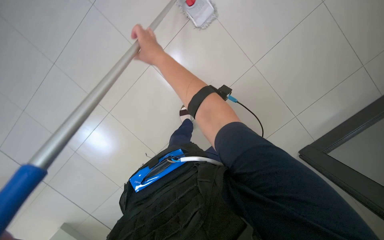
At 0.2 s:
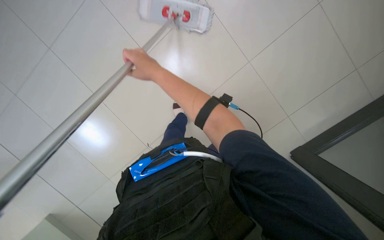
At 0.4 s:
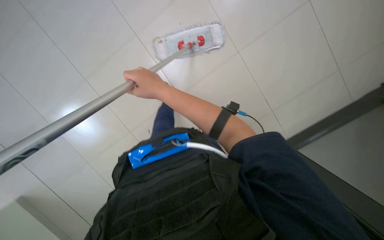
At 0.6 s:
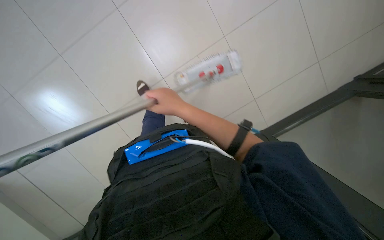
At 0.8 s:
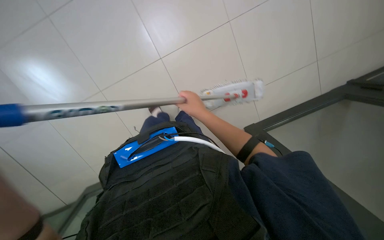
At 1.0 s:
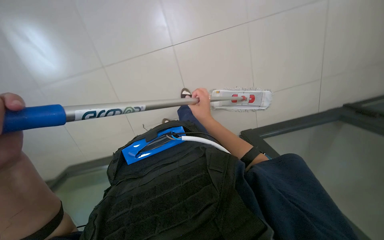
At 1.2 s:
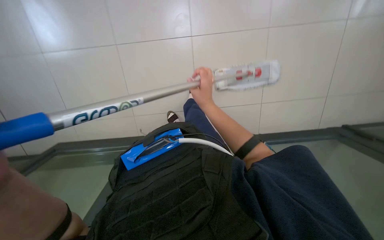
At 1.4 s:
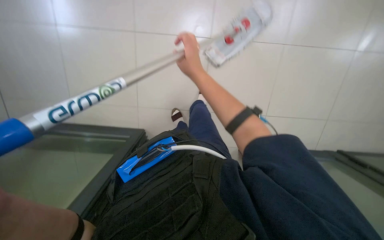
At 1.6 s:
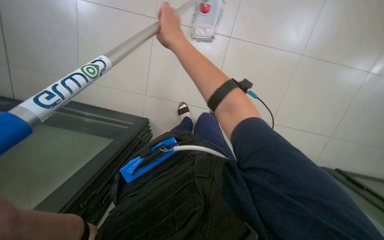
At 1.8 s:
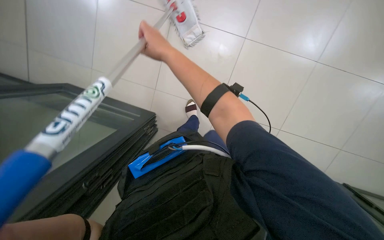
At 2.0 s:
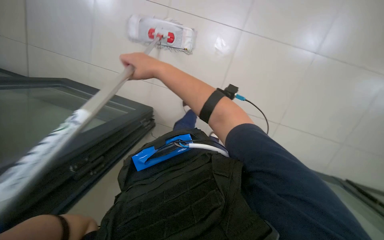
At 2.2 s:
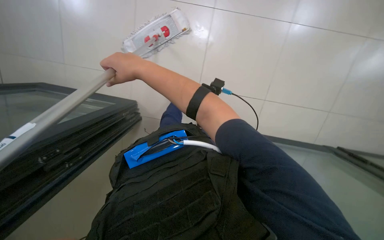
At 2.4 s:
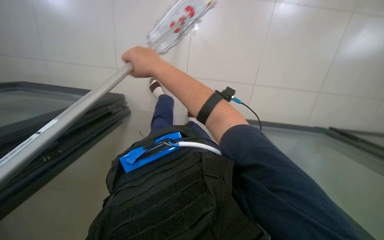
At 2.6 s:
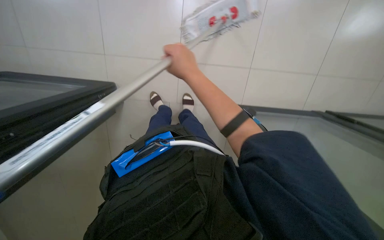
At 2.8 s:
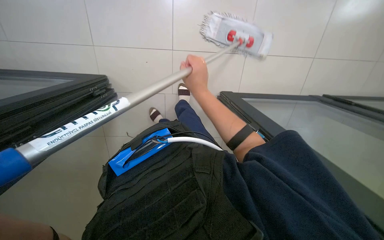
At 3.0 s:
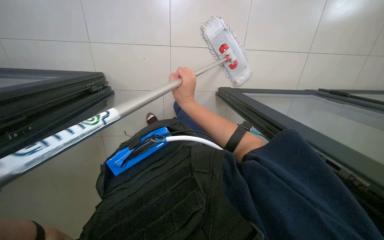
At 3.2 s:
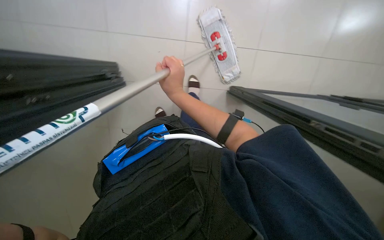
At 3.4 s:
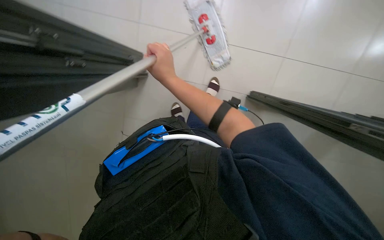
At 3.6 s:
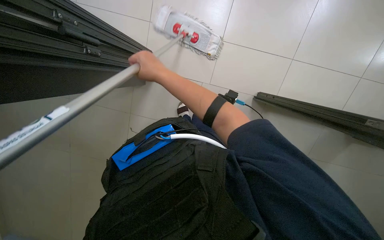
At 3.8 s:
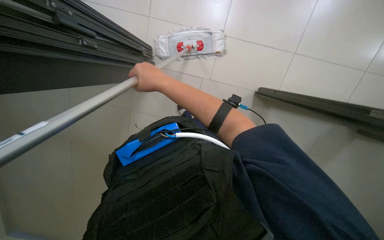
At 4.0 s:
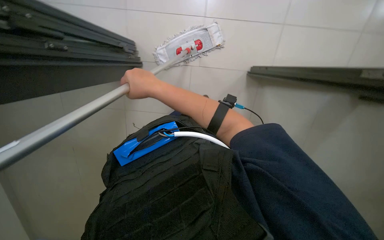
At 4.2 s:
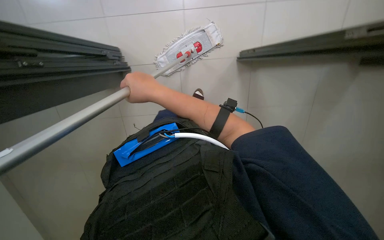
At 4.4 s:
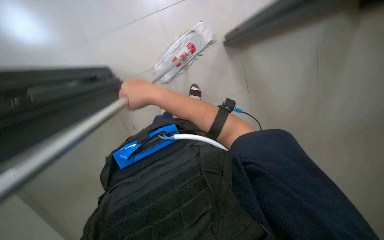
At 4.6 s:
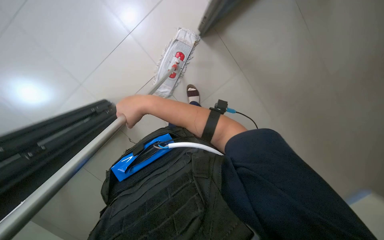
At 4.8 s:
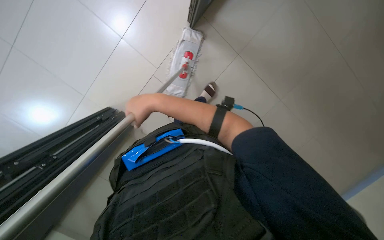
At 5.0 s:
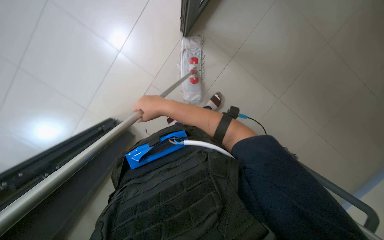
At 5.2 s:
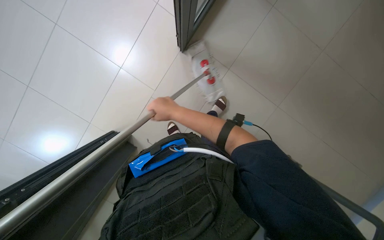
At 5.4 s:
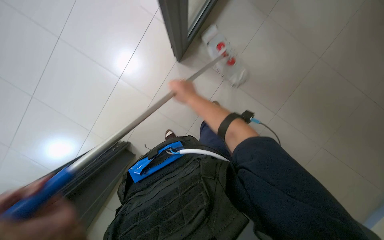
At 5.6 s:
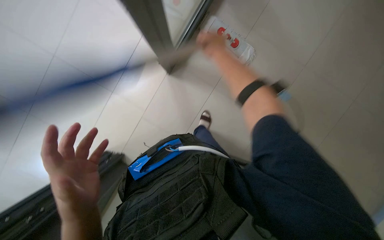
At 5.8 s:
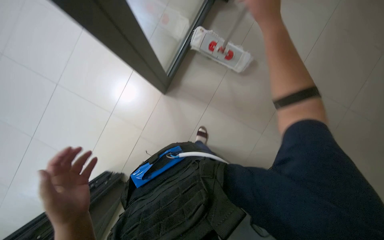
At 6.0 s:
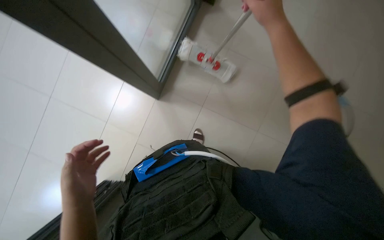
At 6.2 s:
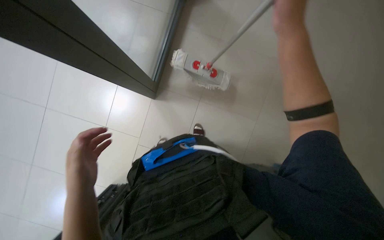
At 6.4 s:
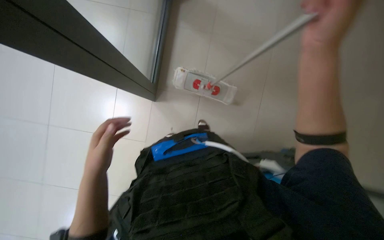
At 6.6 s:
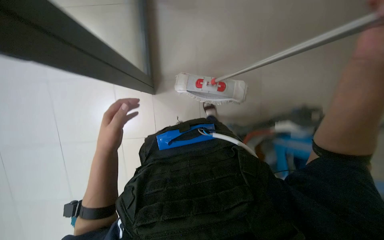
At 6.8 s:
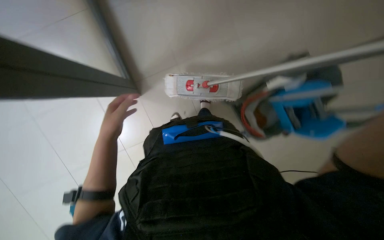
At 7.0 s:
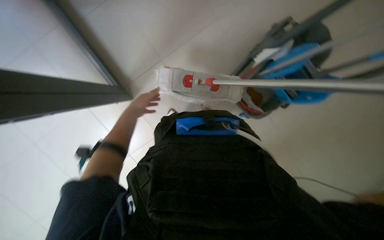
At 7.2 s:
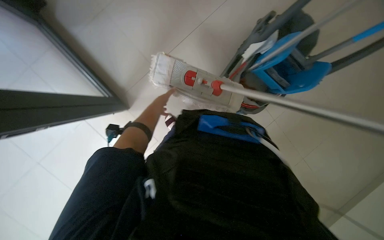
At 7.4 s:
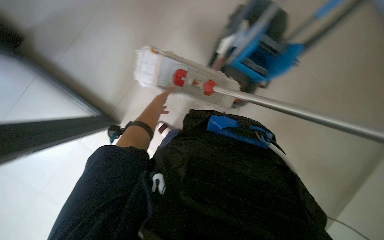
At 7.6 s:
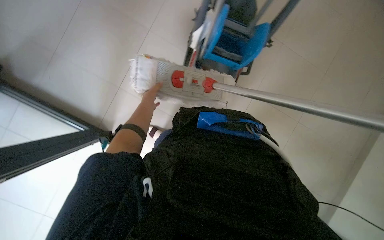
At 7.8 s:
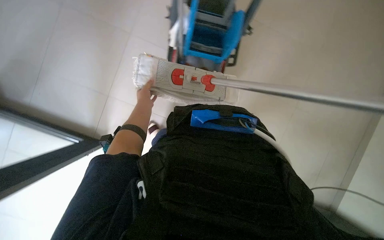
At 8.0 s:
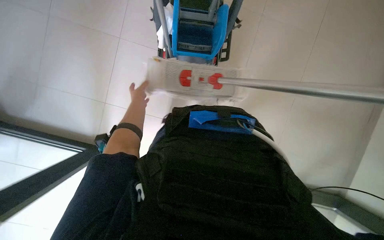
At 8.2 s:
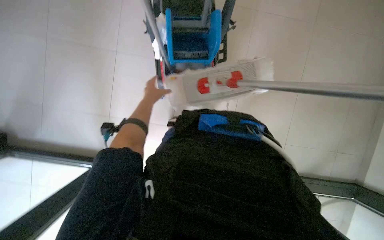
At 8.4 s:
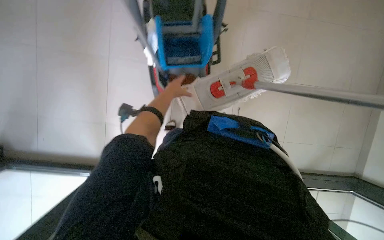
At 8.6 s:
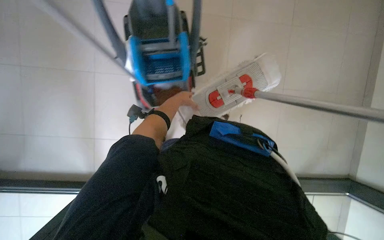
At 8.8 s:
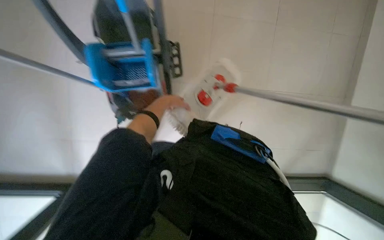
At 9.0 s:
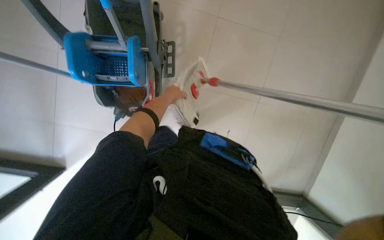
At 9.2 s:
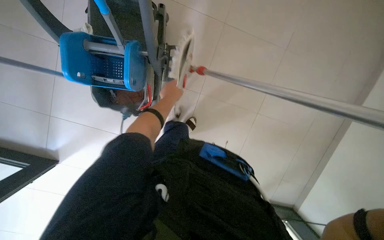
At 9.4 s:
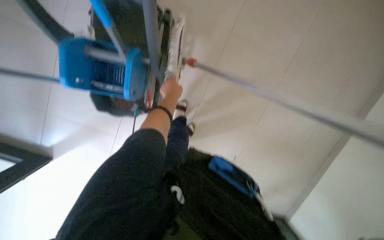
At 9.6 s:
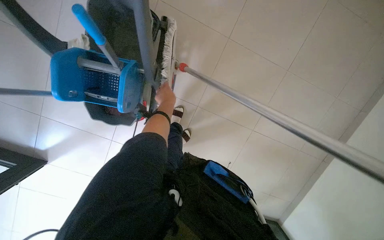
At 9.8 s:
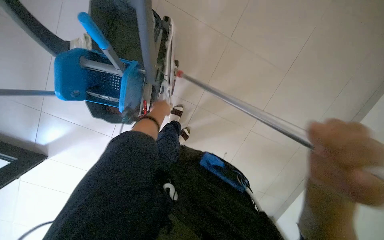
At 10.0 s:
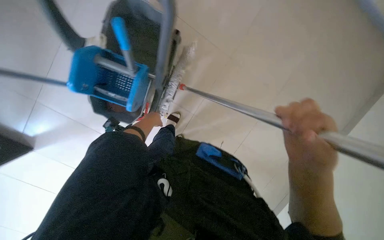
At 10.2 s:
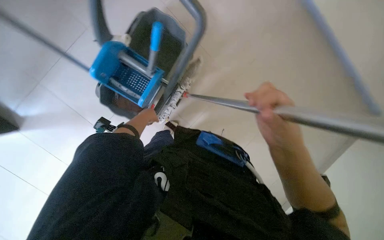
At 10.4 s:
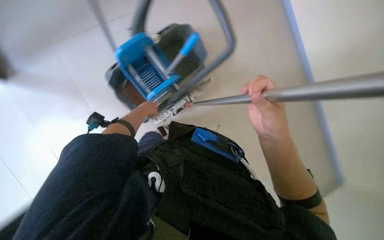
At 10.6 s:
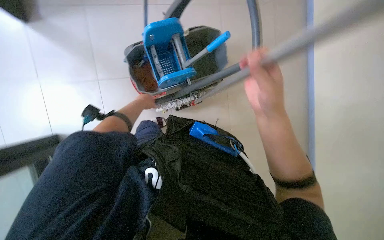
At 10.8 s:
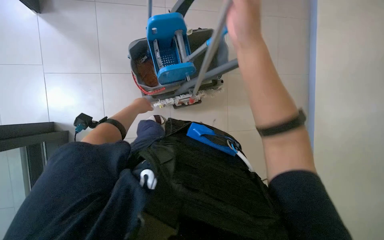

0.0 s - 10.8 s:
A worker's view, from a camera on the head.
Job: mopping floor.
The whole recording: Mopping the floor. The worker mops the floor with a mop and wrings it in a bucket.
0.0 s - 1.6 s: The camera sweeps to the left, by about 25 degrees.
1.6 s - 3.0 s: The wearer looks about 20 degrees further to the right. The right hand is displaced down the picture by roughly 15 cm.
4.6 s - 6.2 s: The view tilts some 15 degrees upward. The right hand moves to the right, nearer to the camera and up the picture, approximately 40 cm.
6.2 s - 7.8 s: The scene turns about 35 degrees counterclockwise in the picture.
7.8 s - 9.2 s: The left hand heads to the right and nearer to the camera, covering about 15 cm.
9.2 s - 10.8 s: The wearer looks about 10 degrees further upward. The scene rotates clockwise by roughly 30 degrees.

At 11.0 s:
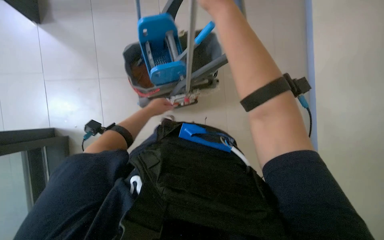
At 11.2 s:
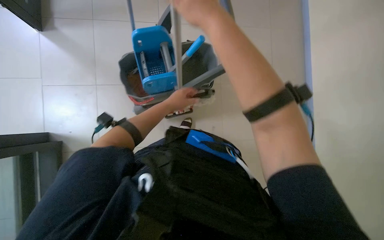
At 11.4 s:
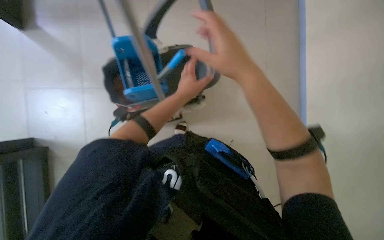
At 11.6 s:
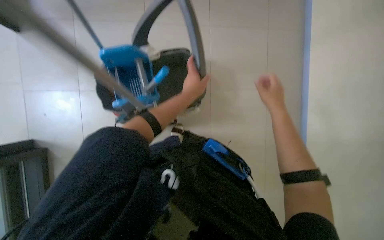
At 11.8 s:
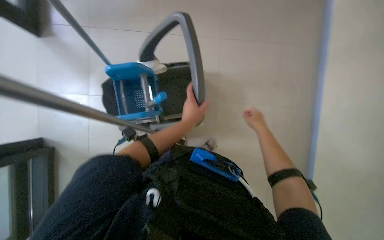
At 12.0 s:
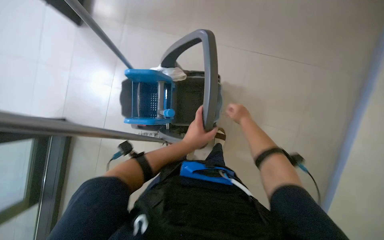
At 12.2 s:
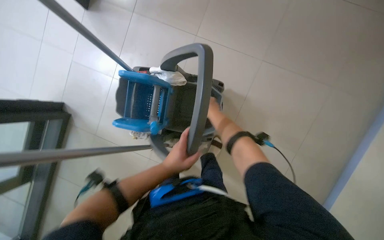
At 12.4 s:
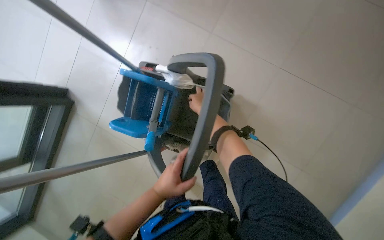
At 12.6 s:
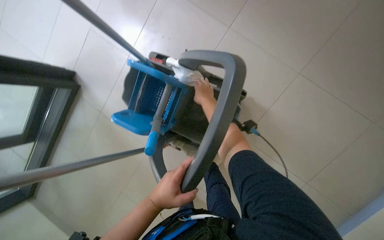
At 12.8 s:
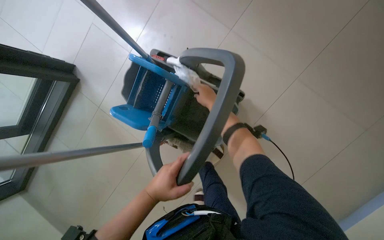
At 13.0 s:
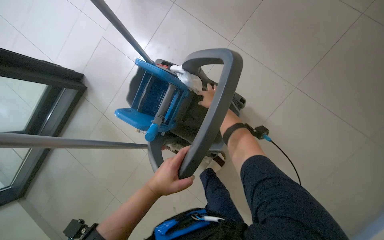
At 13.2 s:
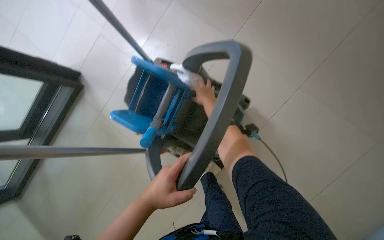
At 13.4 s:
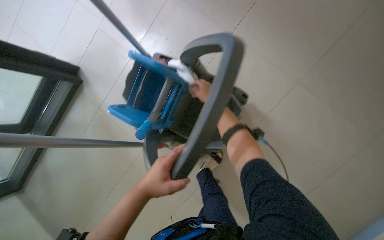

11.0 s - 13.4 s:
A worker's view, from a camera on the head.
Job: mopping floor.
The whole recording: Mopping the floor. The worker mops the floor with a mop and wrings it in a bucket.
11.0 s - 12.2 s: The right hand goes about 20 cm farther from the camera. Meanwhile the left hand goes some 20 cm to the right.
12.2 s - 13.4 s: The right hand shifts roughly 15 cm up the picture.

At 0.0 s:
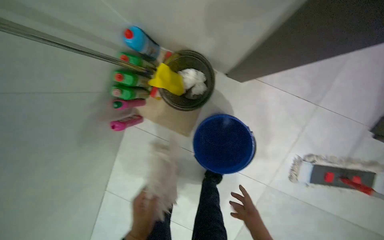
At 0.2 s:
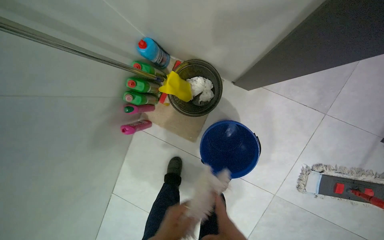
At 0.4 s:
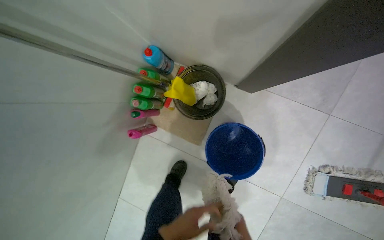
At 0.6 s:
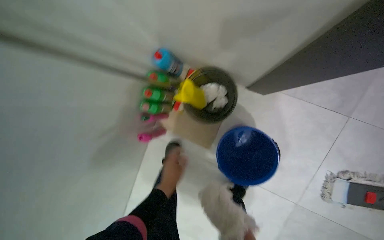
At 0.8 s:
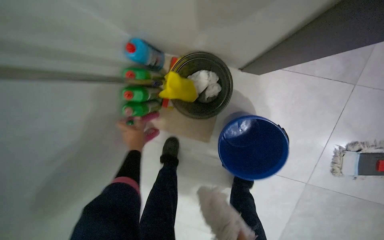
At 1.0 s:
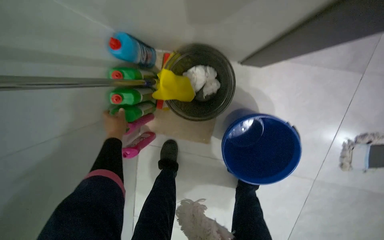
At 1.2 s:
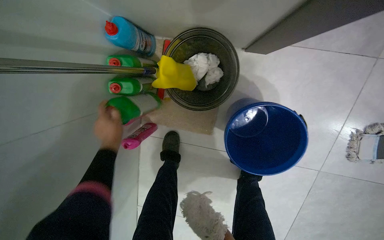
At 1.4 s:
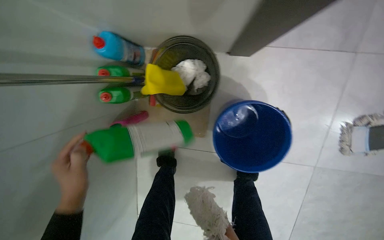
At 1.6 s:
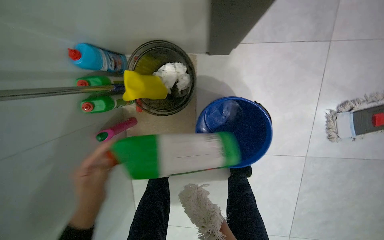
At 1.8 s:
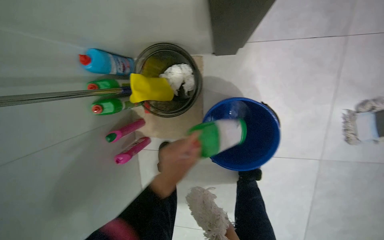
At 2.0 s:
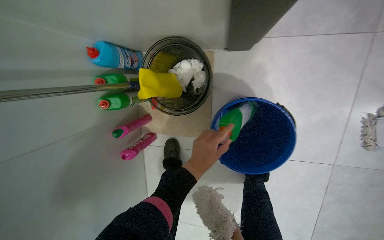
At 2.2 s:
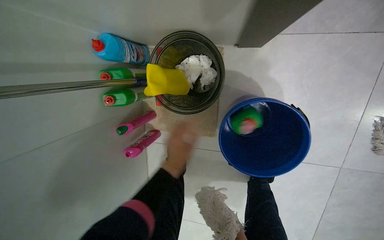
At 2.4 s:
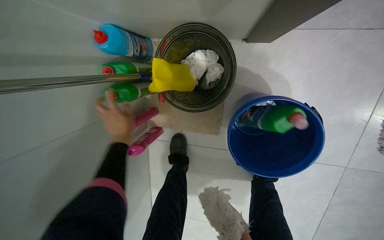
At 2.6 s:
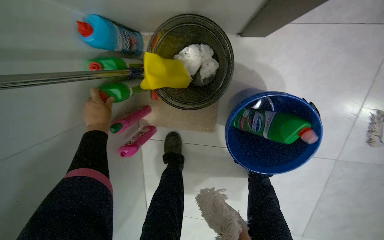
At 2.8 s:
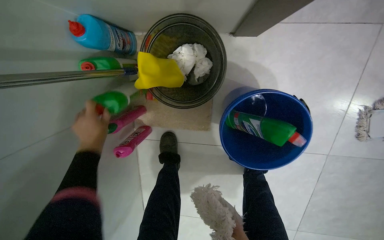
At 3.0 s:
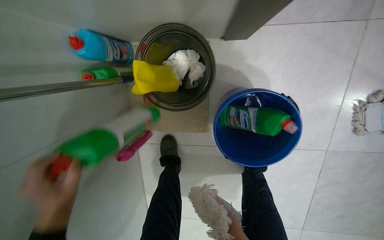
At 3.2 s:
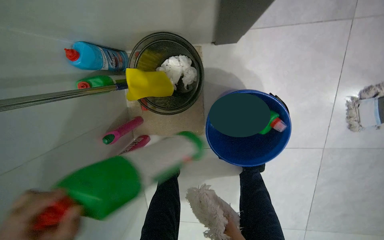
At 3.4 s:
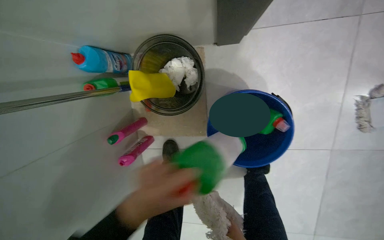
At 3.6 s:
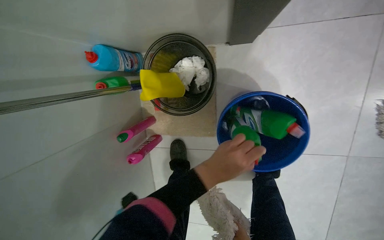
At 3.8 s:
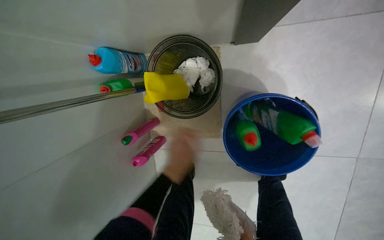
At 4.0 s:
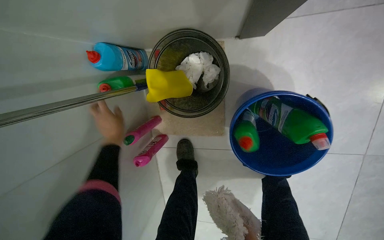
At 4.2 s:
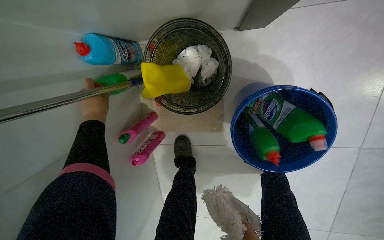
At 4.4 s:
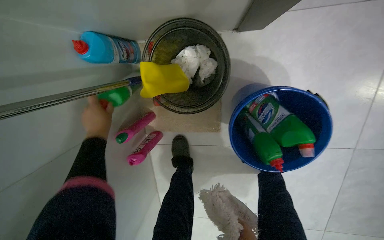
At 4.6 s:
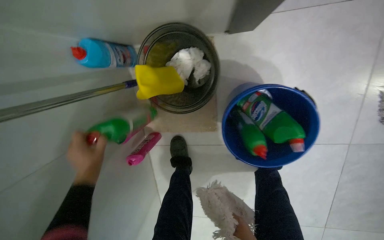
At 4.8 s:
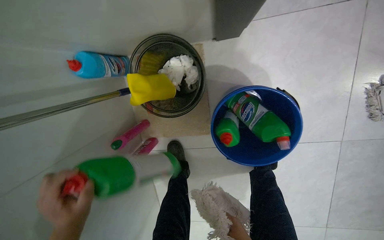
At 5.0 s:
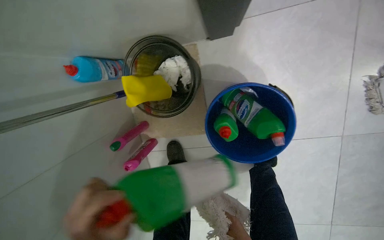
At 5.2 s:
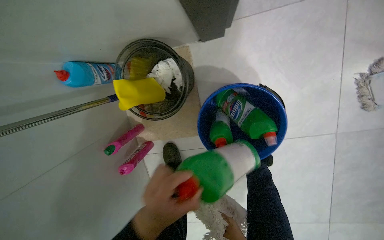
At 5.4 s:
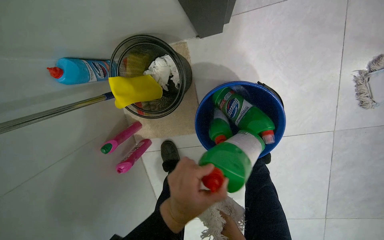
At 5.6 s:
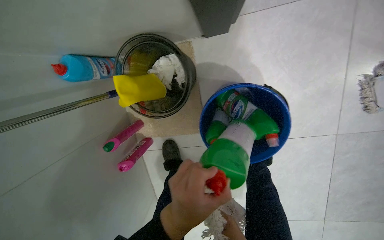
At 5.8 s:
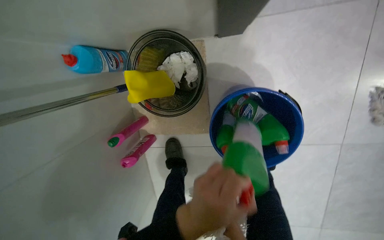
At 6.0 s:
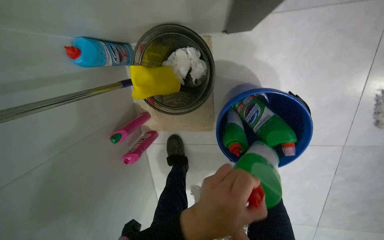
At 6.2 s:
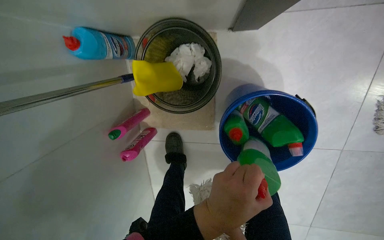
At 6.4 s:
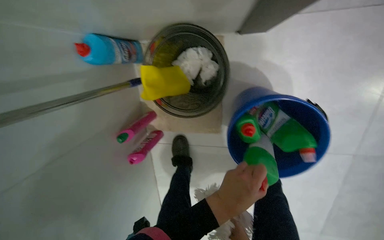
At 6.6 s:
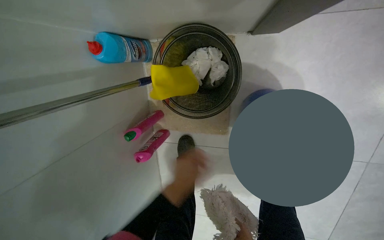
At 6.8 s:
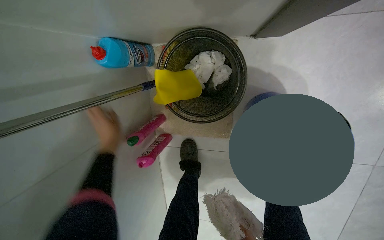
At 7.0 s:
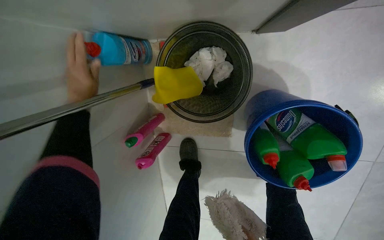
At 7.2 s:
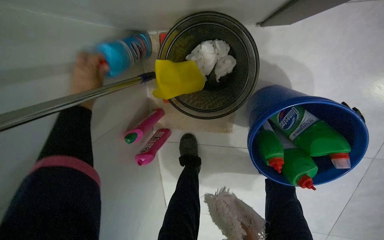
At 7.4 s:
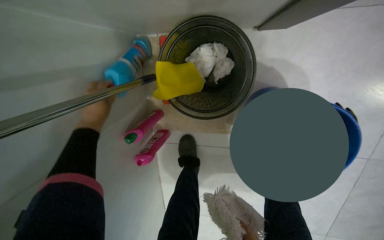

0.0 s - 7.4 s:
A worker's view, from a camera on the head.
Job: organizing items.
The whole recording: Organizing cleaning supplies. The worker places various cleaning bottles into a blue bucket and a yellow sponge into a black bucket.
1.4 s - 3.0 s: The left hand travels to the right and back again, roughly 35 cm each way.
4.4 s - 6.0 s: The left hand shifts roughly 50 cm to the right and nearer to the camera.
6.0 s - 7.4 s: The left hand moves to the left, farther from the camera and up the picture, some 50 cm.
